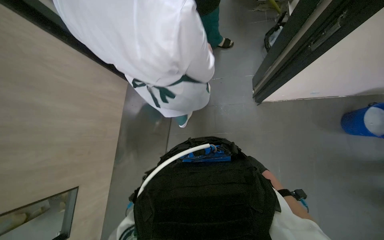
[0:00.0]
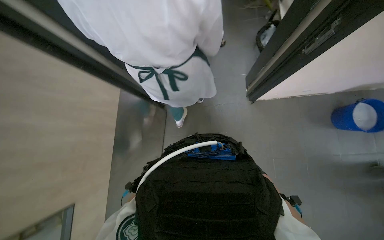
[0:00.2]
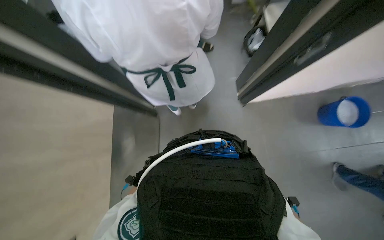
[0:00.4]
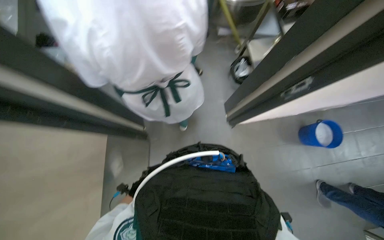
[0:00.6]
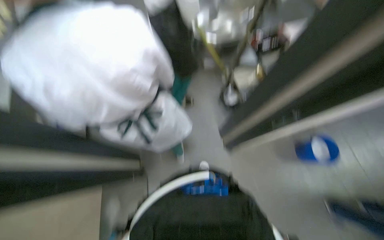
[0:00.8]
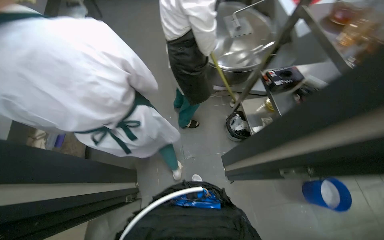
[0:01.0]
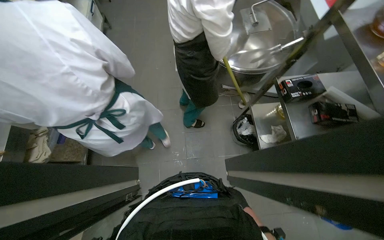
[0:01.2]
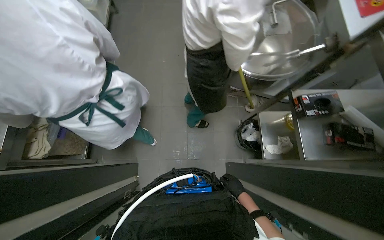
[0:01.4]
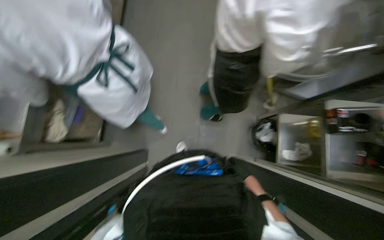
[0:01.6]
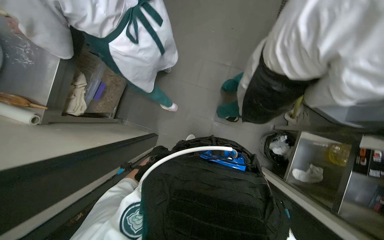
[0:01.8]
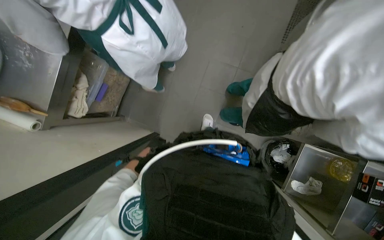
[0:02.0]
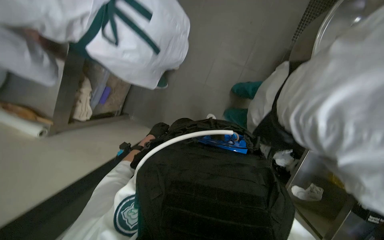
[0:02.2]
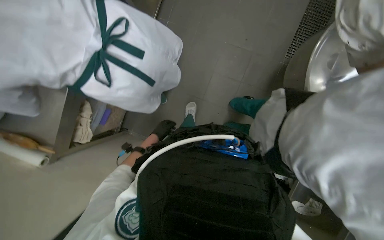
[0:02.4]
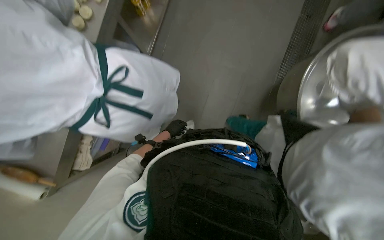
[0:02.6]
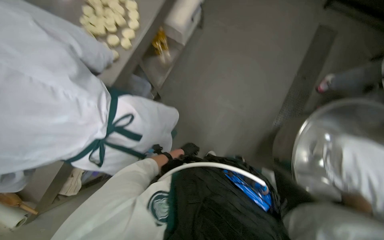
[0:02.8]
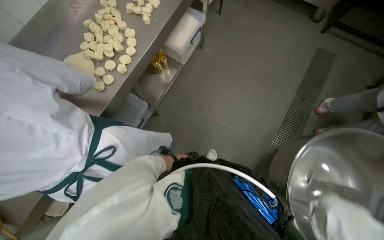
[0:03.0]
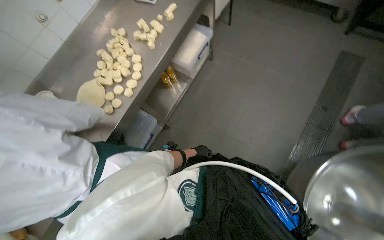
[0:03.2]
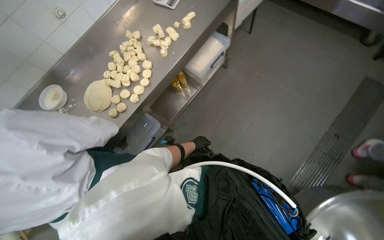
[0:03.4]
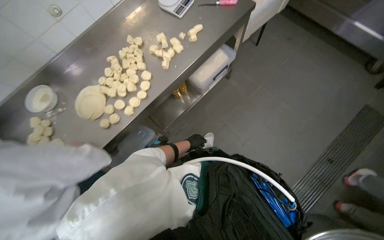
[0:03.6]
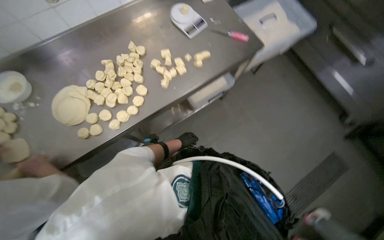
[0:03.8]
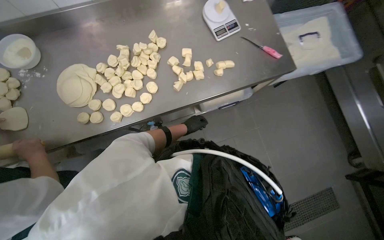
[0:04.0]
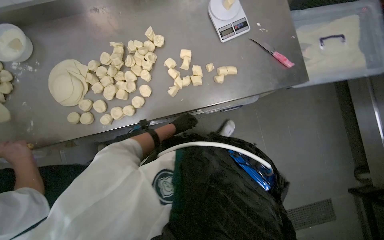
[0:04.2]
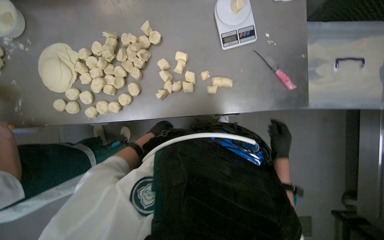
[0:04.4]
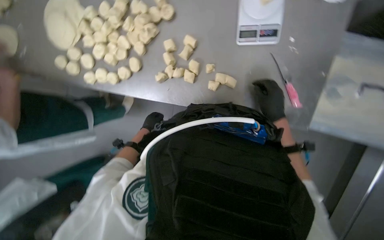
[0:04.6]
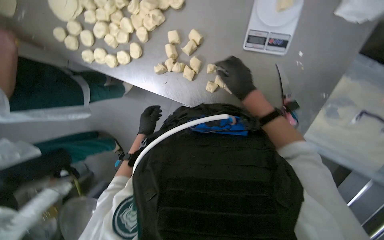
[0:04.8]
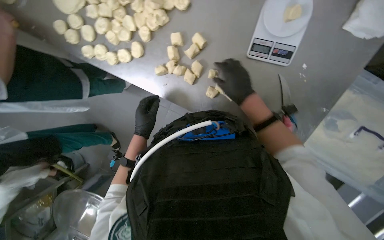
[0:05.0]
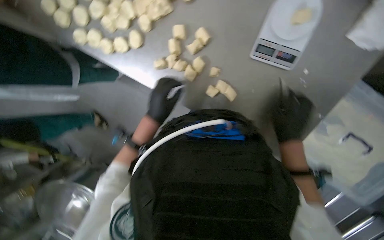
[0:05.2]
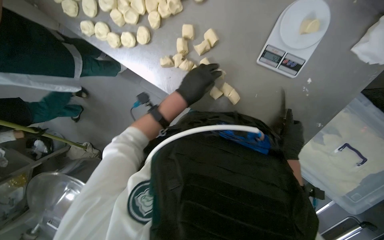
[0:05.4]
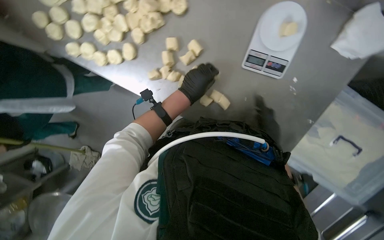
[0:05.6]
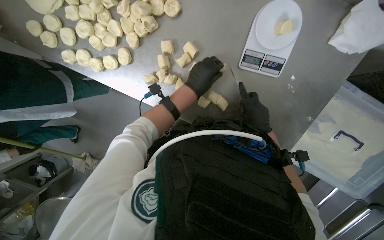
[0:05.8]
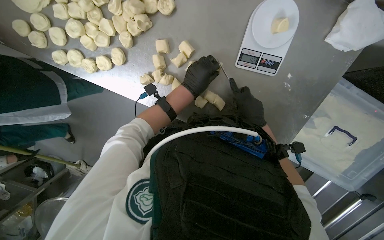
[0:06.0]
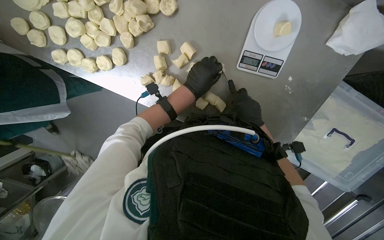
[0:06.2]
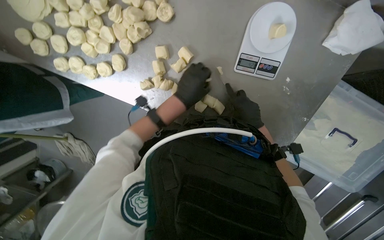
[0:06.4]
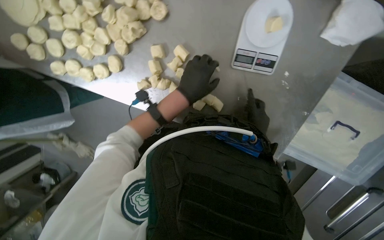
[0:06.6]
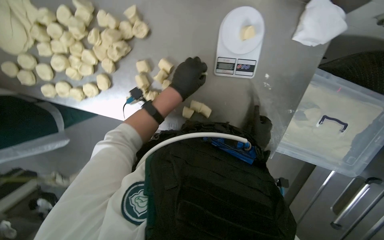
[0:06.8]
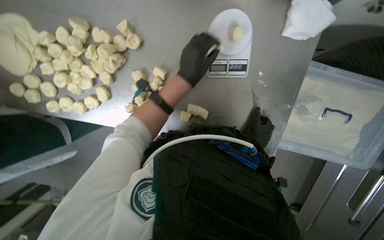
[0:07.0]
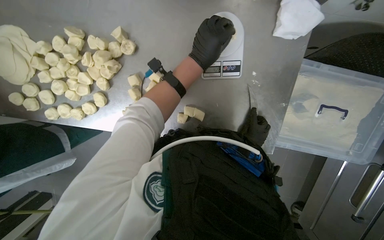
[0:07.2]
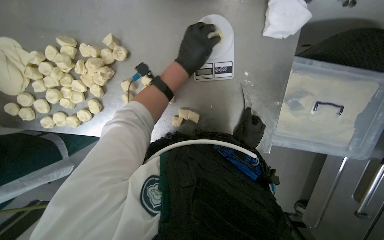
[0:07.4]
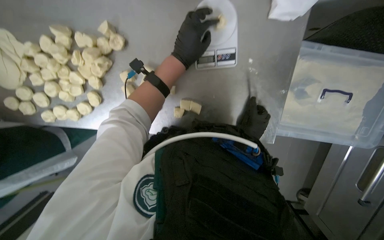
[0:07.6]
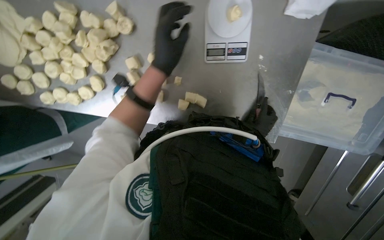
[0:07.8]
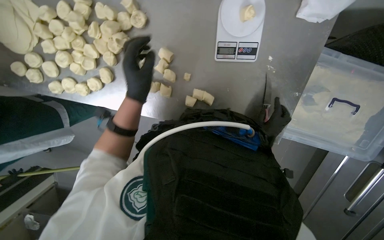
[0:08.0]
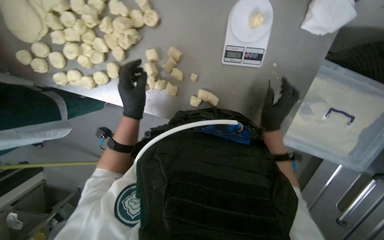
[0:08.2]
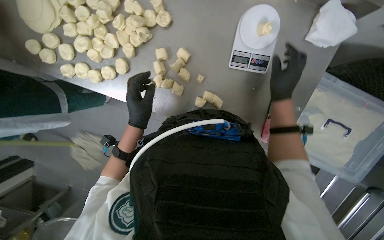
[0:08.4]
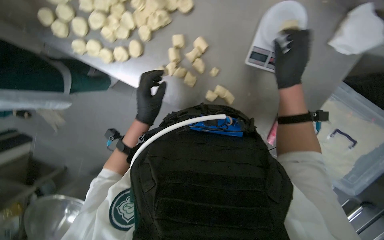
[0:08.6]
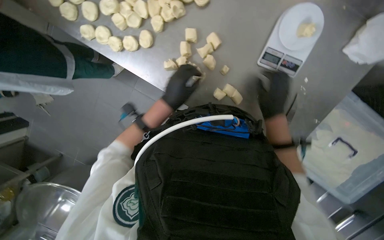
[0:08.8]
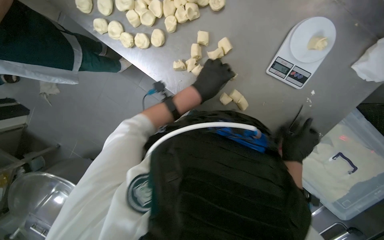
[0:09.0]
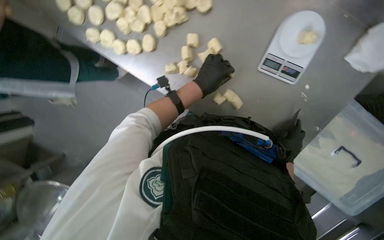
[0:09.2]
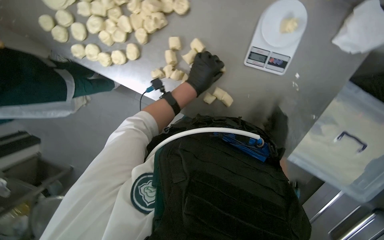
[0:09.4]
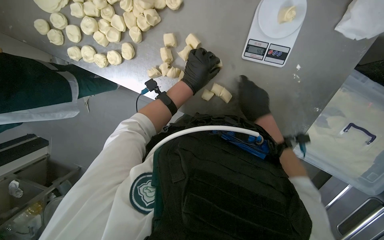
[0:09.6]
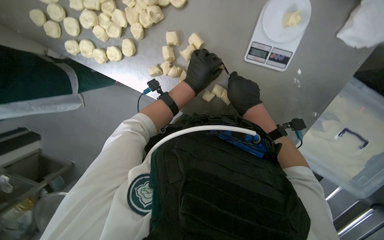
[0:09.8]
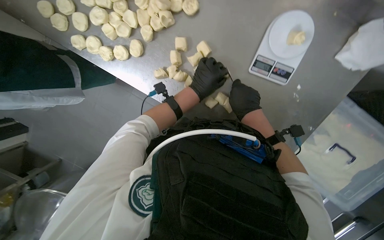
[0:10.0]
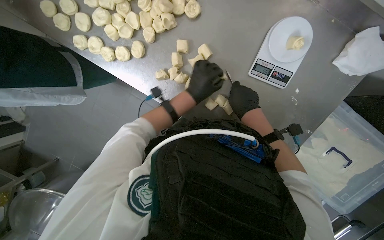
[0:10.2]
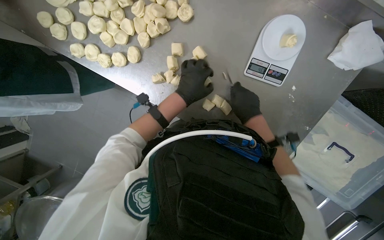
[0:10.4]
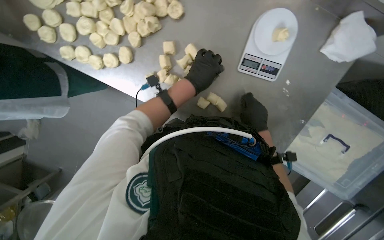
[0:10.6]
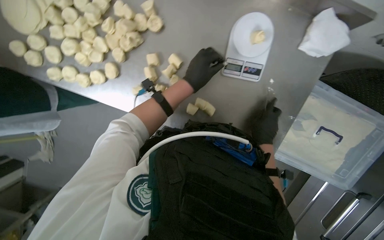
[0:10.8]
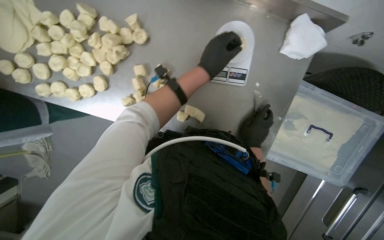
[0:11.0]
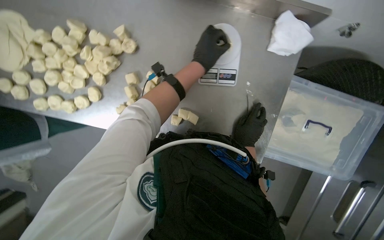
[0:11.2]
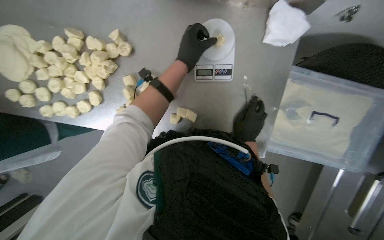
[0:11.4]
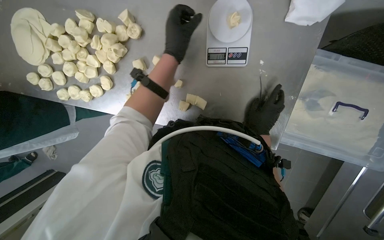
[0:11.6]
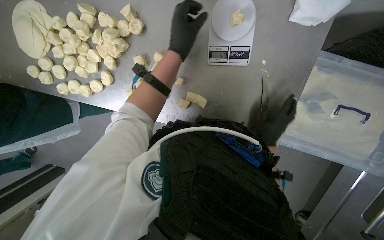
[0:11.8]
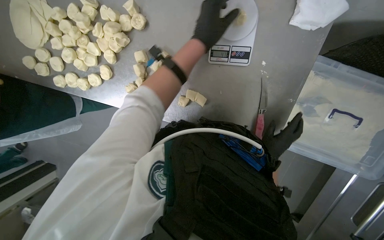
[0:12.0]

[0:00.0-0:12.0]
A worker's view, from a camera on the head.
Job: preparing food.
The whole recording: Weighing and shaping dough portions. The worker weighs individual dough pieces on a scale and shapes them.
0:01.6 to 0:03.0: The head travels some 80 cm.
0:03.0 to 0:04.4: The head travels approximately 90 cm. The wearer looks about 15 degrees further downward. The scene turns some 55 degrees clockwise in the picture.
0:04.4 to 0:06.0: The camera pitches downward, by some 20 degrees. Everything in view rotates approximately 25 degrees clockwise.
0:06.0 to 0:07.6: The right hand heads down the picture, covering roughly 10 cm, while the left hand shifts some 15 cm up the picture and nearer to the camera.
0:07.6 to 0:09.0: The scene rotates clockwise by roughly 30 degrees. The right hand goes up the picture and returns, some 15 cm each way. Meanwhile the left hand is displaced down the picture by approximately 20 cm, and reaches some 25 cm to the left, then returns.
0:10.4 to 0:12.0: The right hand travels down the picture and to the right by some 25 cm, while the left hand goes approximately 25 cm to the right and up the picture.

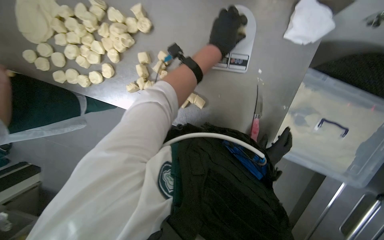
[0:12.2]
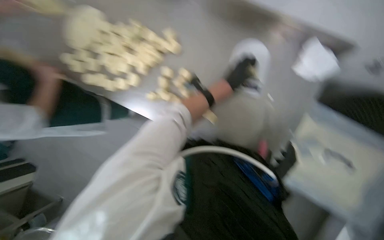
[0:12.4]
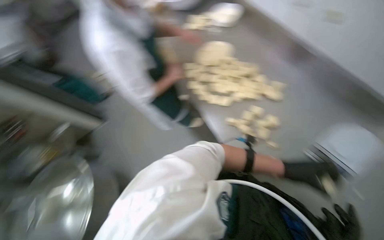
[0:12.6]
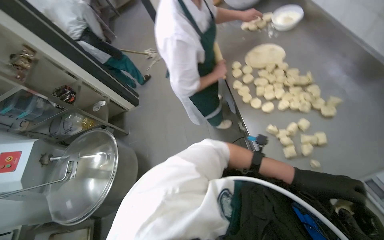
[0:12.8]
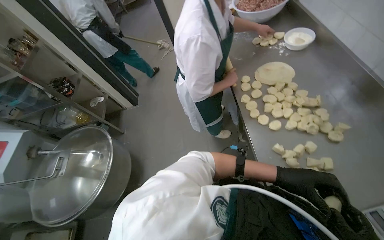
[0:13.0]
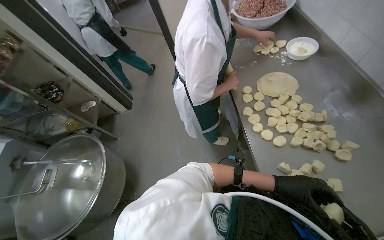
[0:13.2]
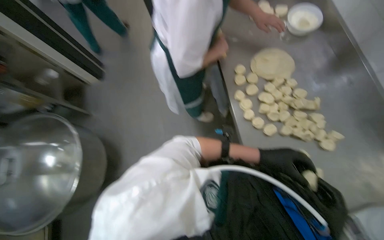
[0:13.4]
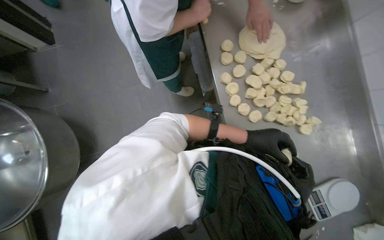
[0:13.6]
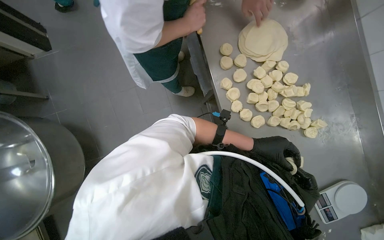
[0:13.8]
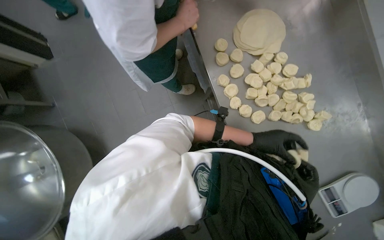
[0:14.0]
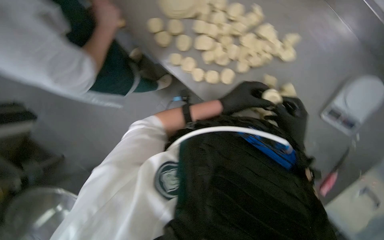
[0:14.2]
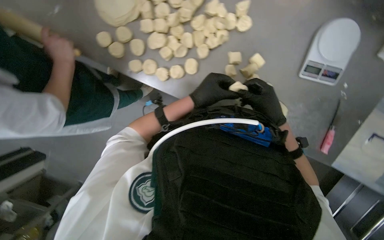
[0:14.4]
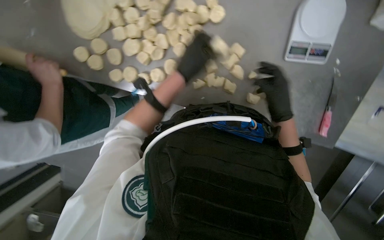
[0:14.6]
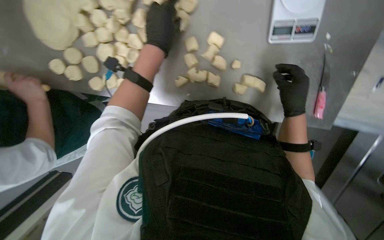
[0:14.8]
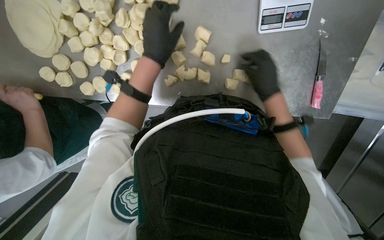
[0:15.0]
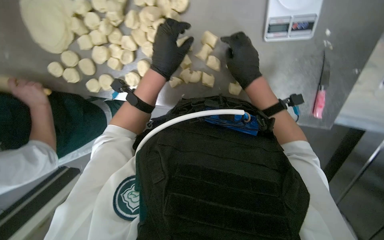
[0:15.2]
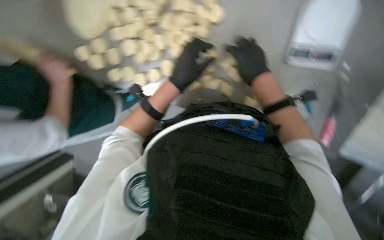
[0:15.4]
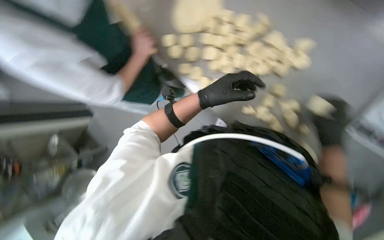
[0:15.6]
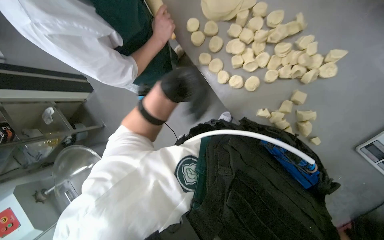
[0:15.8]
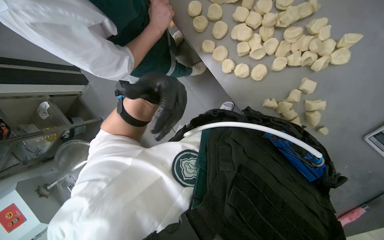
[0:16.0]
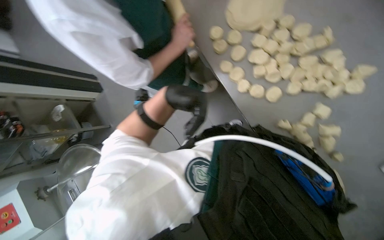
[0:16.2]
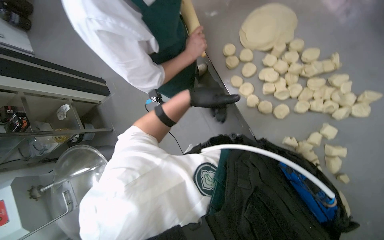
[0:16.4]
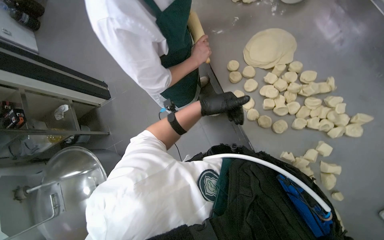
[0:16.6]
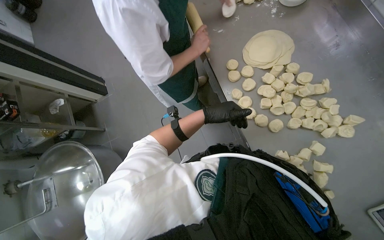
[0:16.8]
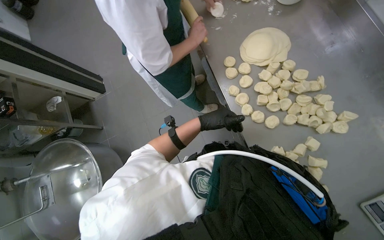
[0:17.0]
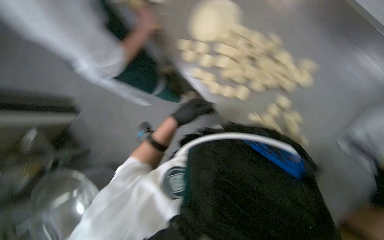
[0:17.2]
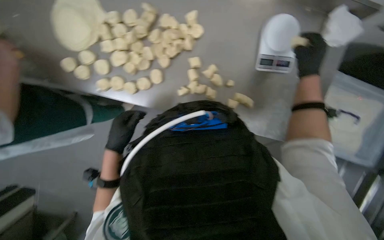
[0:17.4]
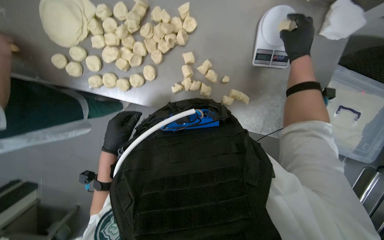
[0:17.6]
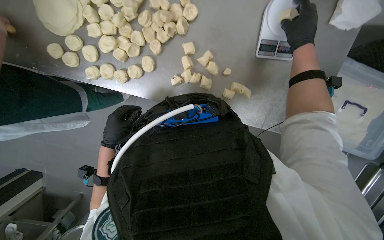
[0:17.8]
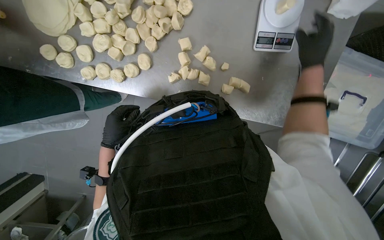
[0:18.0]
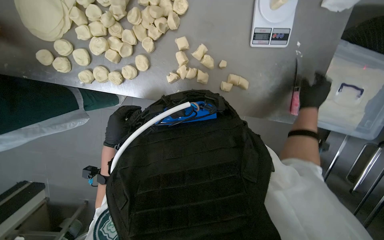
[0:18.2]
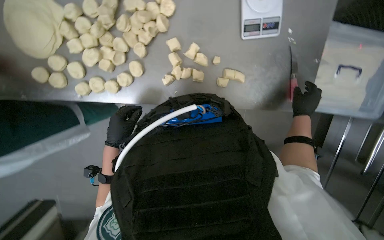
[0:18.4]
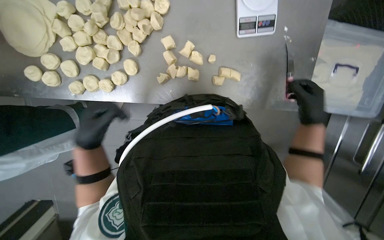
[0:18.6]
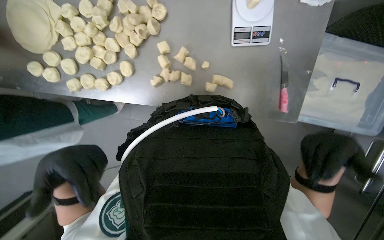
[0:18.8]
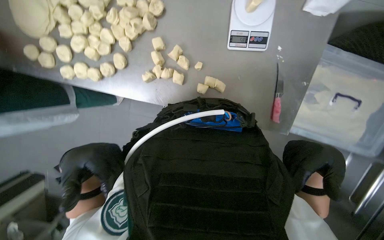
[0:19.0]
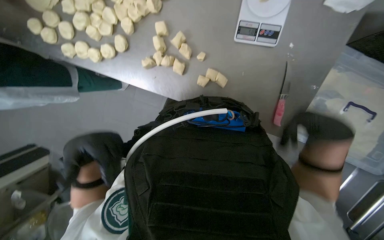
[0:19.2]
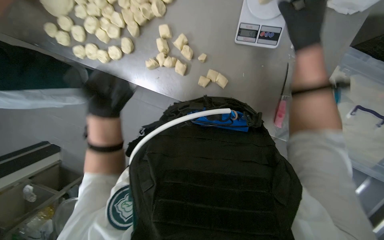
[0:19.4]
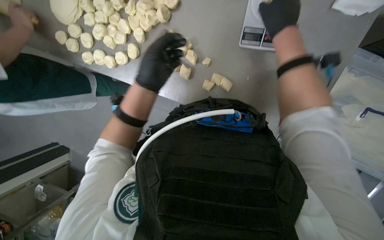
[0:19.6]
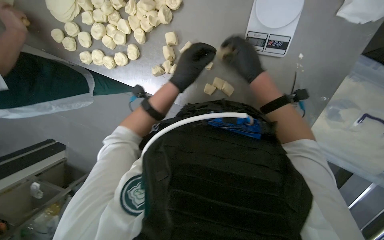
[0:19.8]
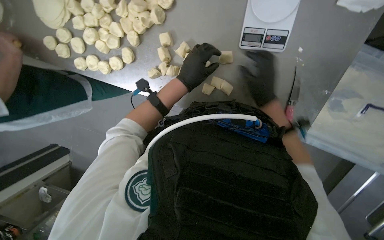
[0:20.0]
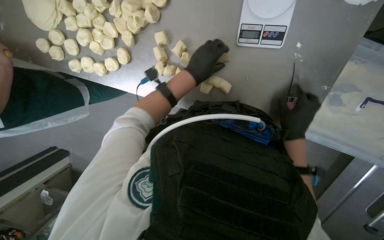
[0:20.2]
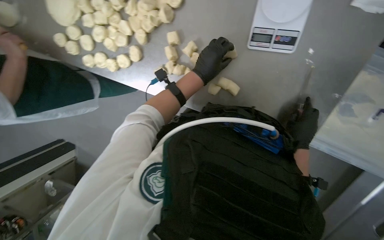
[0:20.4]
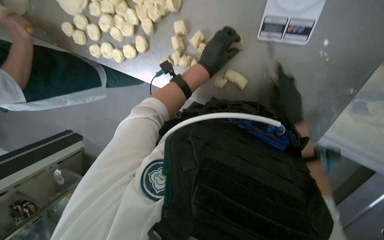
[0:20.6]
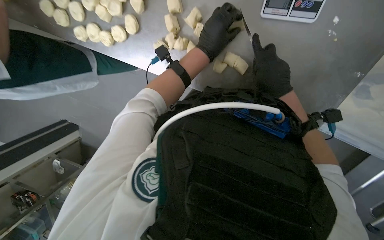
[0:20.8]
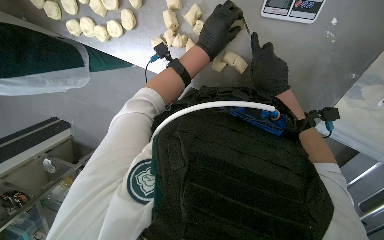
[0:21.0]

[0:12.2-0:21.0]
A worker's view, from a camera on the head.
Job: preparing food.
The whole recording: Weighing and shaping dough portions. The worker weighs individual dough pieces on a scale and shapes them.
0:12.2 to 0:13.6: The scene rotates clockwise by roughly 30 degrees.
0:13.6 to 0:15.2: The wearer moves some 40 cm. The view tips downward by approximately 20 degrees. The scene rotates counterclockwise by roughly 70 degrees.
0:15.2 to 0:16.6: The head rotates some 55 degrees to the left. The view tilts some 15 degrees upward.
0:16.6 to 0:18.0: The head turns to the right by approximately 35 degrees. The camera pitches downward, by about 15 degrees.
0:18.0 to 0:19.6: The left hand heads to the right and up the picture, covering some 30 cm.
0:19.6 to 0:21.0: The left hand moves to the right, approximately 15 cm.
